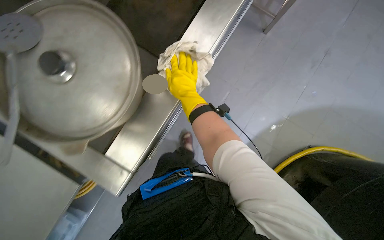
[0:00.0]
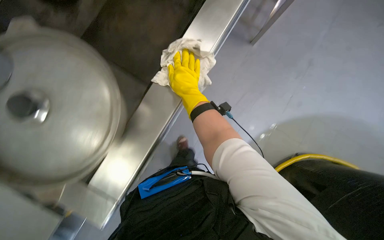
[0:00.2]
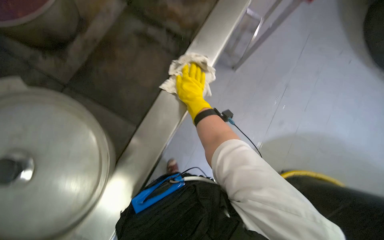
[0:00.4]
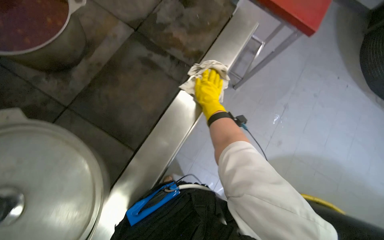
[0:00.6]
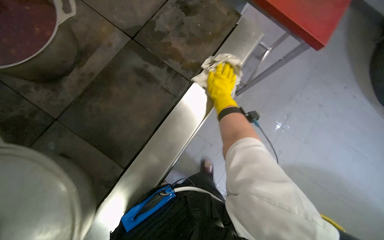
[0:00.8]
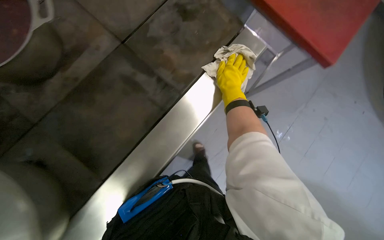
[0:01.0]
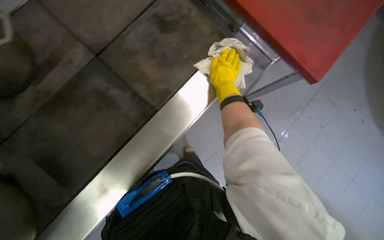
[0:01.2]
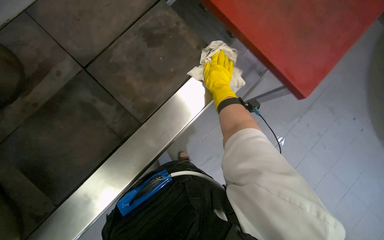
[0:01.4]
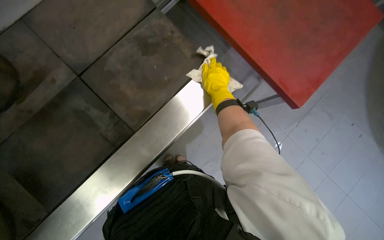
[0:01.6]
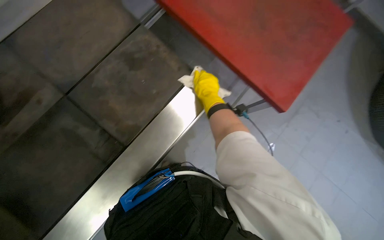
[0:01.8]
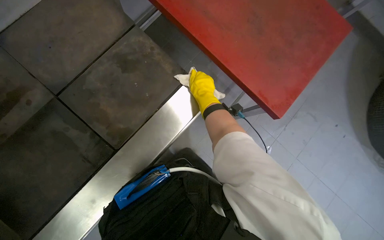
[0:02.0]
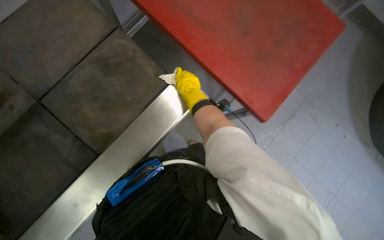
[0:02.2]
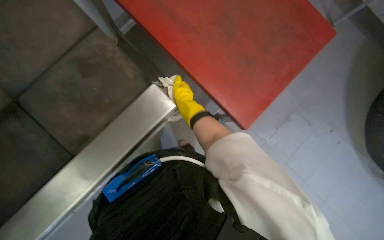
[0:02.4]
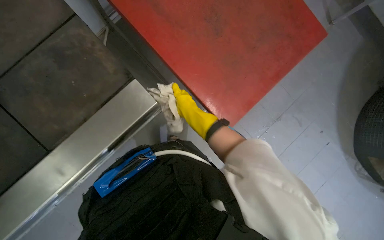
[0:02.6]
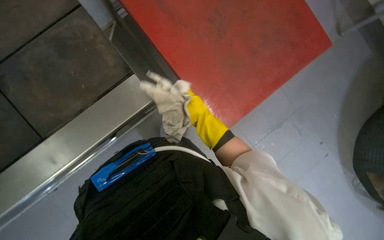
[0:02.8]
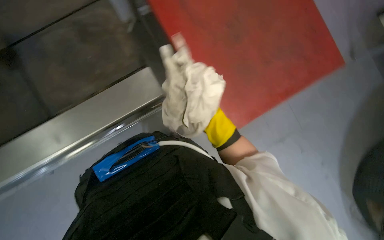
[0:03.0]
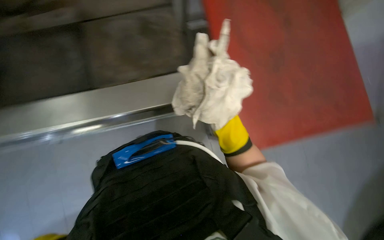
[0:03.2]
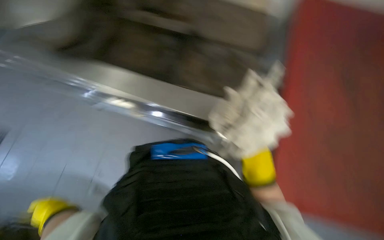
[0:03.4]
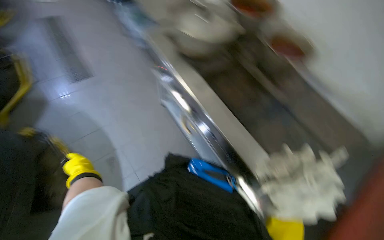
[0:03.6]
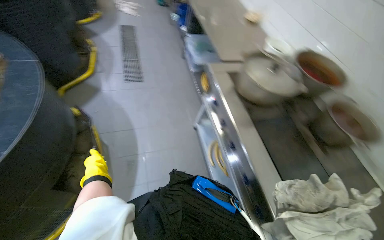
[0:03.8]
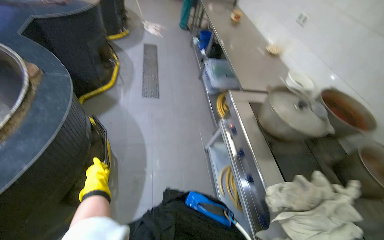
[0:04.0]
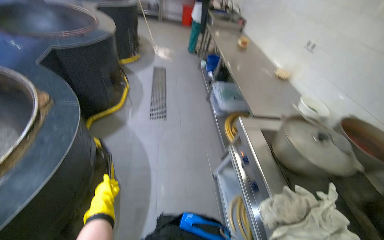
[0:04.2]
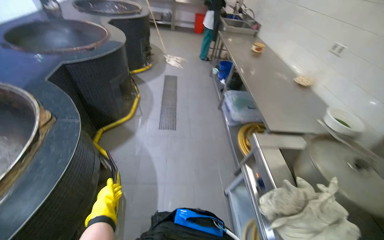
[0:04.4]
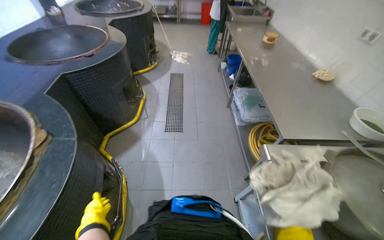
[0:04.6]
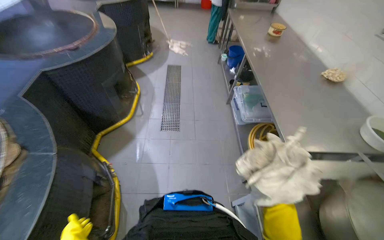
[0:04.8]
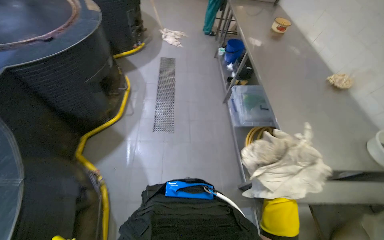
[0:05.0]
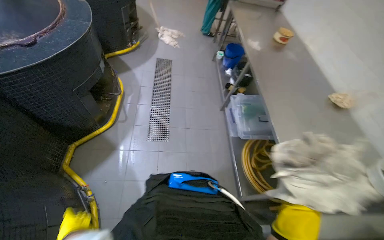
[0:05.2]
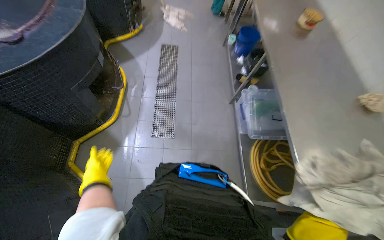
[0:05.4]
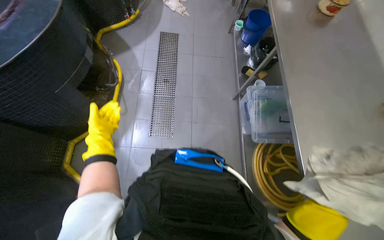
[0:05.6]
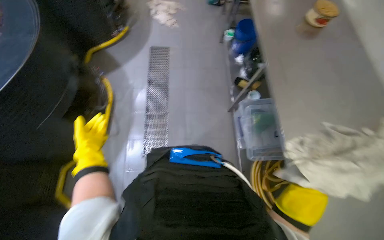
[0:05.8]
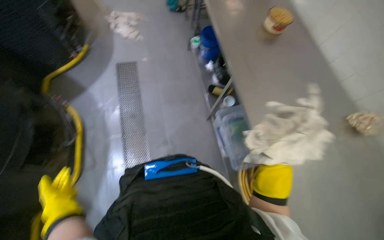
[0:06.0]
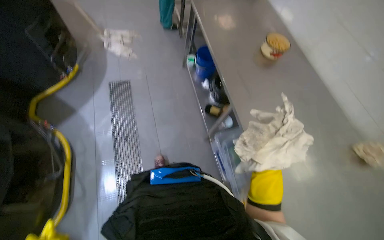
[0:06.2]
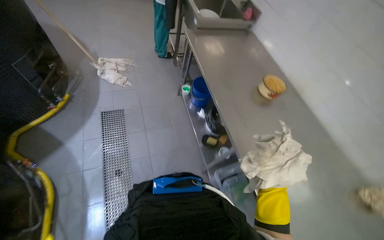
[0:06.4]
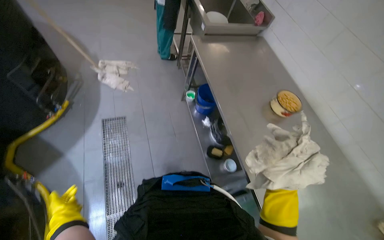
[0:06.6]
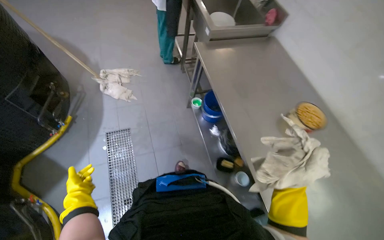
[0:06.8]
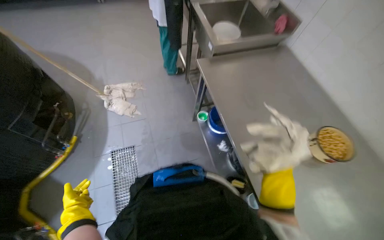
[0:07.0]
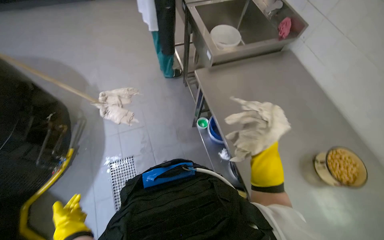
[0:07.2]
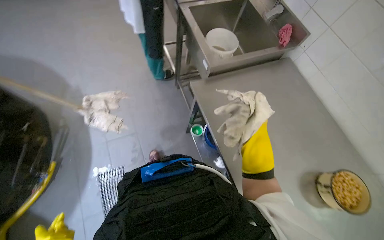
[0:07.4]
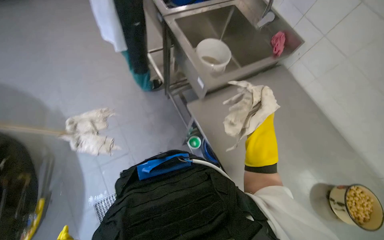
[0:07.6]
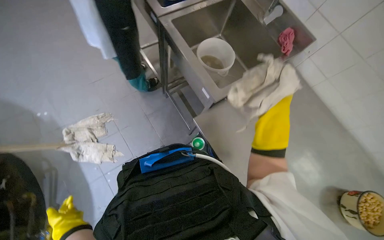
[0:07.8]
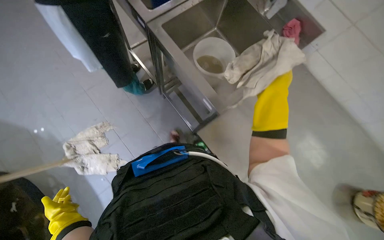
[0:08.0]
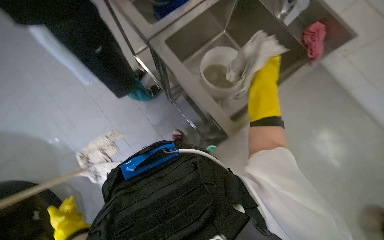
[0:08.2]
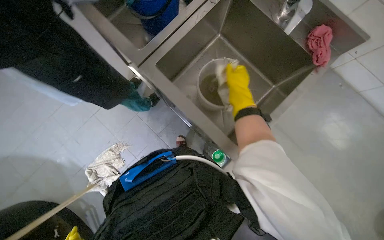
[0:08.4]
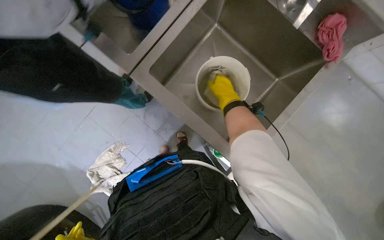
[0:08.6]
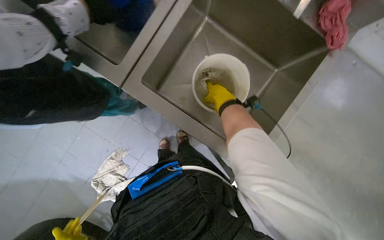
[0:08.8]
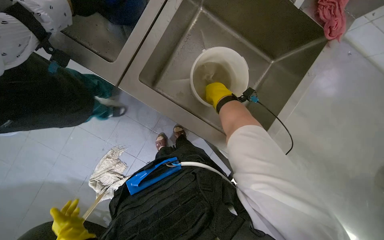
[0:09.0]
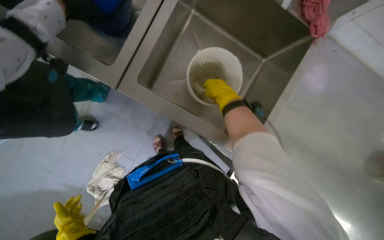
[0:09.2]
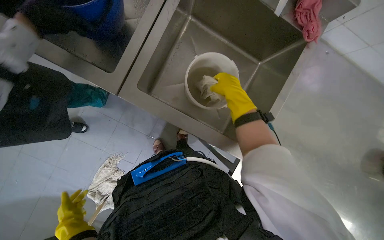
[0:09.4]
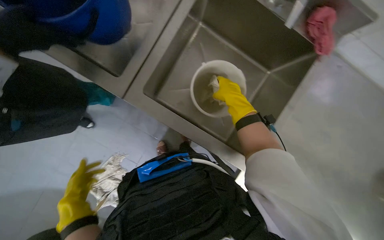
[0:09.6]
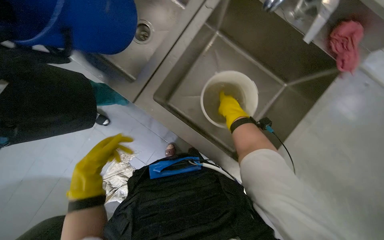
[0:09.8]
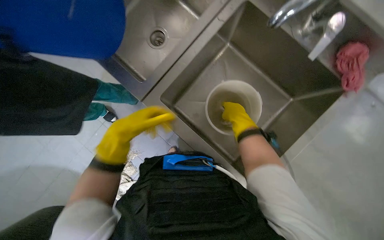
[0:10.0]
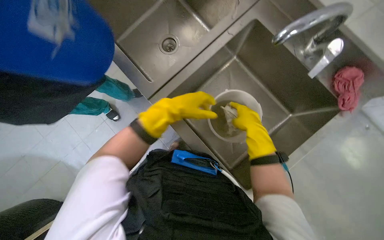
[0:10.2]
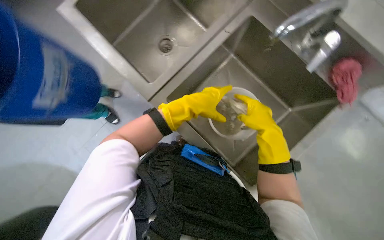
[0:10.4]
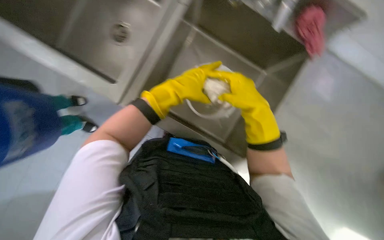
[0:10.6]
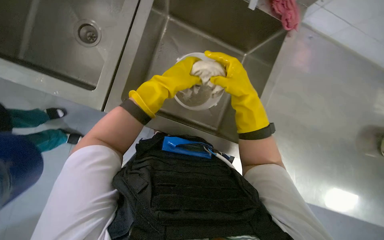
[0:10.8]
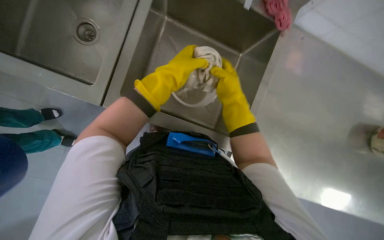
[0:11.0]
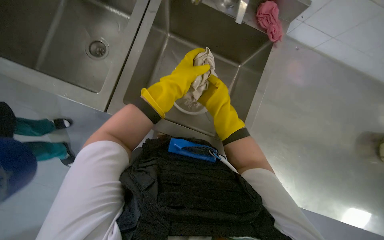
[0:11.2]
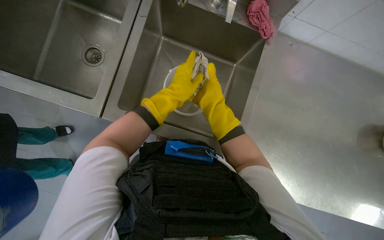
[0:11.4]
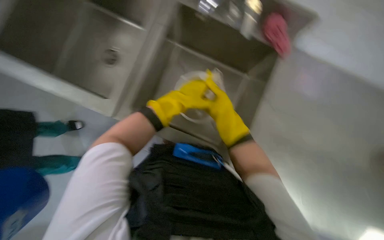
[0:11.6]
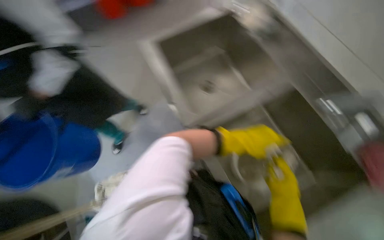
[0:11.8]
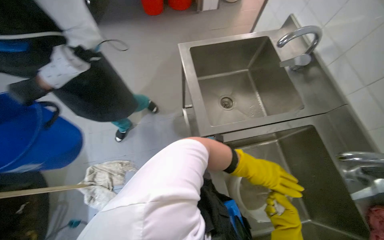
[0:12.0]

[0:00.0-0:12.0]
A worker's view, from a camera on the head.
Job: wiping surfaces.
The whole recording: Cleaning kitchen counter. The worker wipes the stainless steel kitchen counter, collects food scraps, and rinses the cleaning cloth.
0:00.0 to 0:01.6: The head travels approximately 50 cm.
0:01.6 to 0:03.0: The right hand travels to the right and farther from the camera by some 35 cm.
0:03.0 to 0:04.4: The wearer looks about 55 degrees further to the left. The camera pitches upward, by about 25 degrees.
0:04.4 to 0:06.0: The head travels about 1.5 m. The view tilts approximately 25 degrees downward.
0:06.0 to 0:07.6: The wearer moves approximately 1.5 m.
0:07.6 to 0:09.0: The camera travels roughly 70 cm. The view tilts approximately 25 degrees downward. The scene turns approximately 30 degrees counterclockwise in the picture.
0:09.0 to 0:10.4: The right hand shifts approximately 15 cm nearer to the camera.

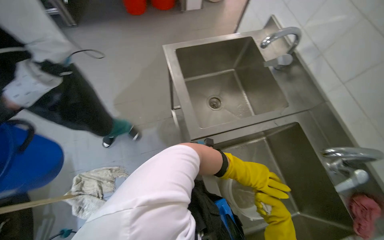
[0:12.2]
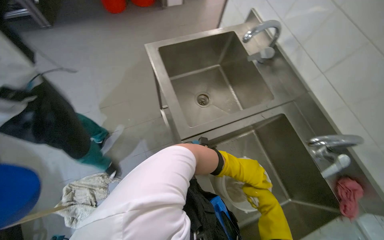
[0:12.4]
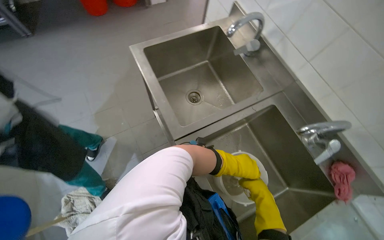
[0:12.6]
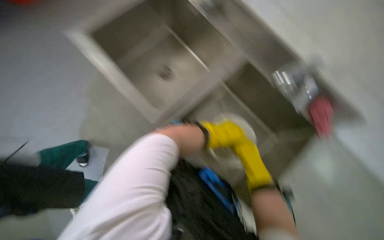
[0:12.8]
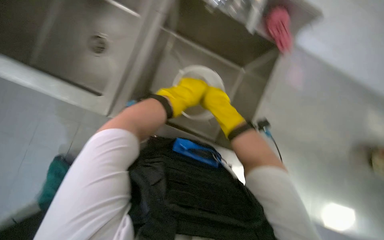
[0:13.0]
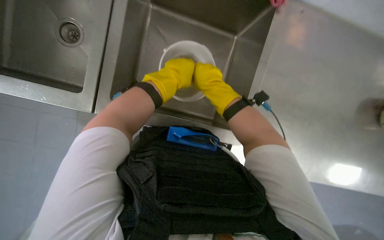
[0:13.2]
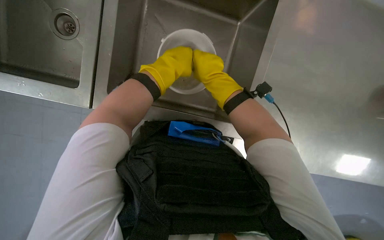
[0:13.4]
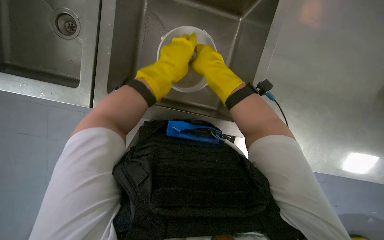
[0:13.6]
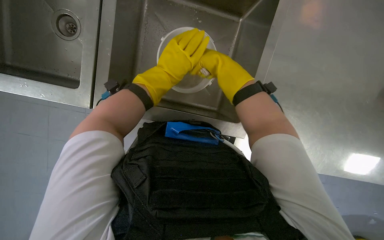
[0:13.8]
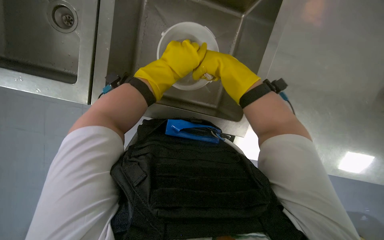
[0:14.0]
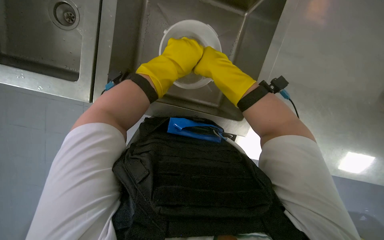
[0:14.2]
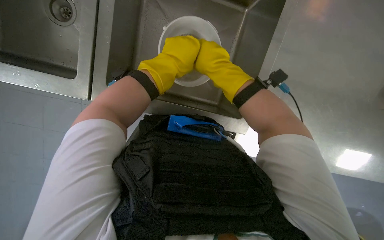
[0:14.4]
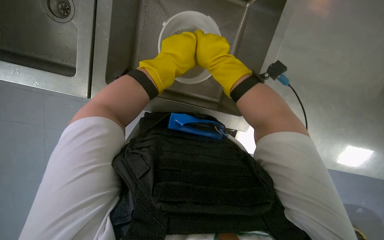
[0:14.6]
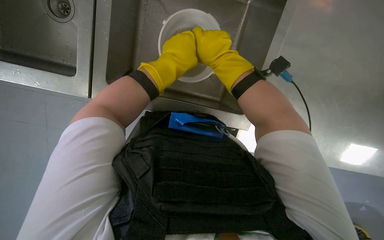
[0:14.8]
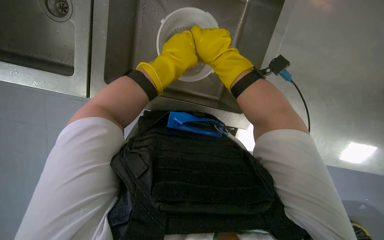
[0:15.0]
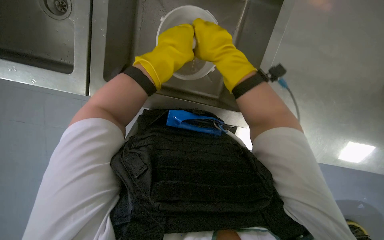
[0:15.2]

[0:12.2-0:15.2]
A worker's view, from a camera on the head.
Job: wiping surfaces.
The whole recording: Cleaning kitchen counter. The worker wipes the stainless steel kitchen counter, collects food scraps, and rinses the cleaning cloth.
0:12.2 to 0:13.8: The view tilts some 25 degrees downward. The scene rotates counterclockwise by roughly 40 degrees.
0:13.8 to 0:15.2: The hands make small movements and keep their place.

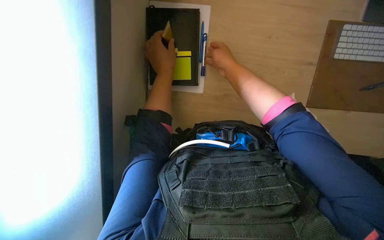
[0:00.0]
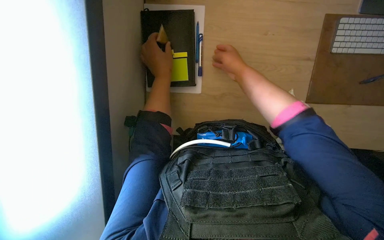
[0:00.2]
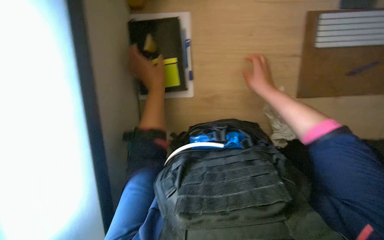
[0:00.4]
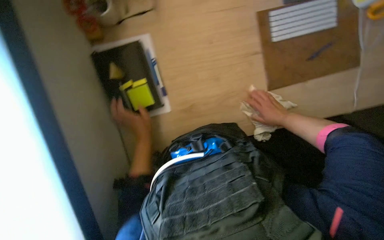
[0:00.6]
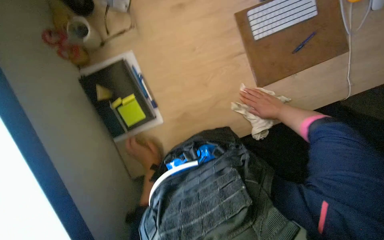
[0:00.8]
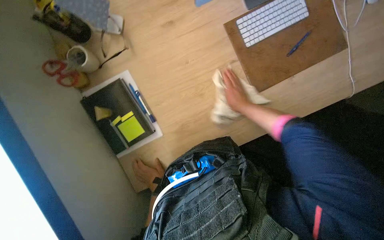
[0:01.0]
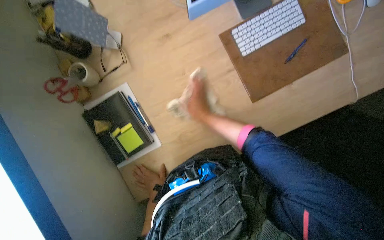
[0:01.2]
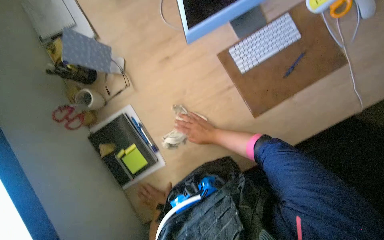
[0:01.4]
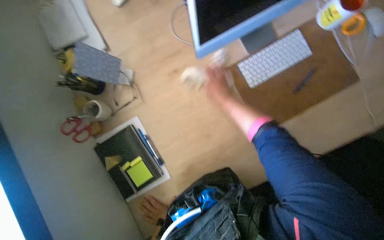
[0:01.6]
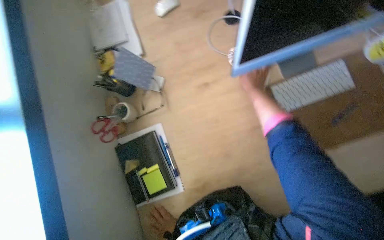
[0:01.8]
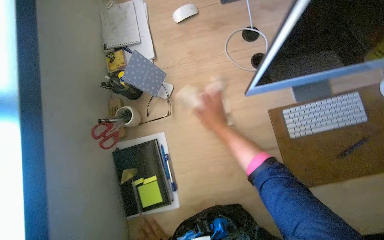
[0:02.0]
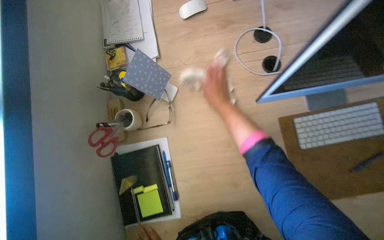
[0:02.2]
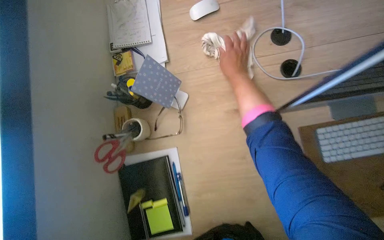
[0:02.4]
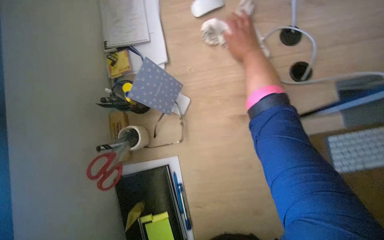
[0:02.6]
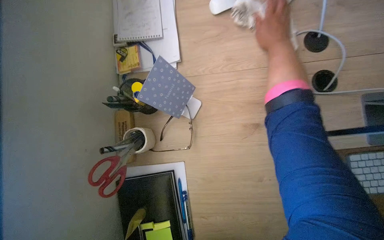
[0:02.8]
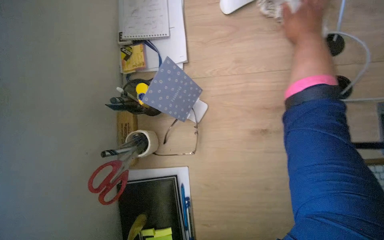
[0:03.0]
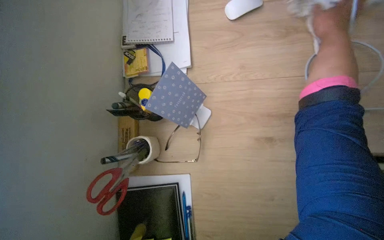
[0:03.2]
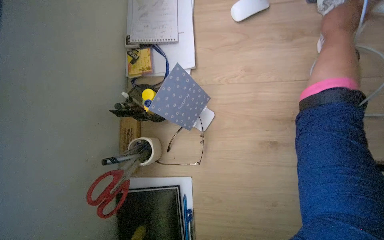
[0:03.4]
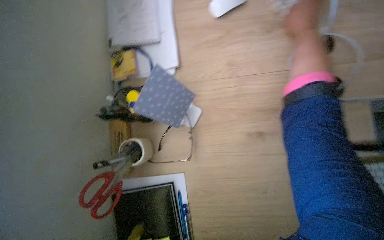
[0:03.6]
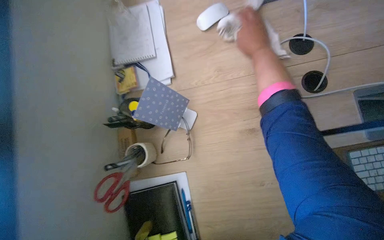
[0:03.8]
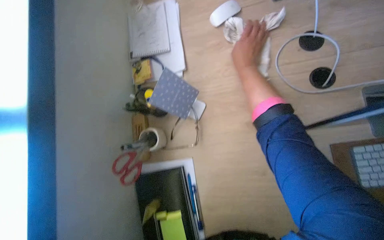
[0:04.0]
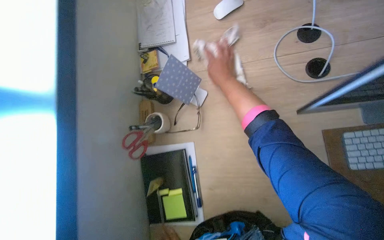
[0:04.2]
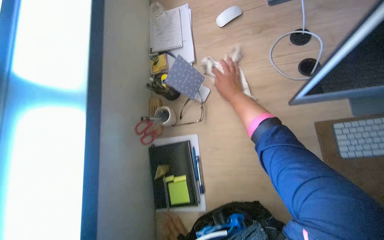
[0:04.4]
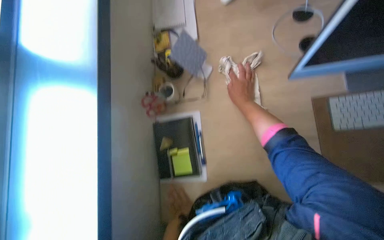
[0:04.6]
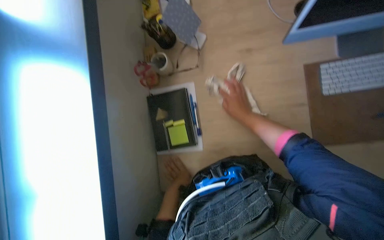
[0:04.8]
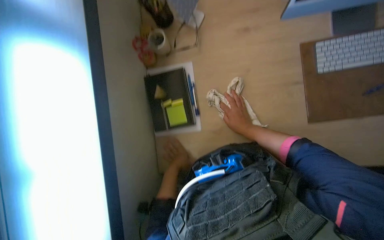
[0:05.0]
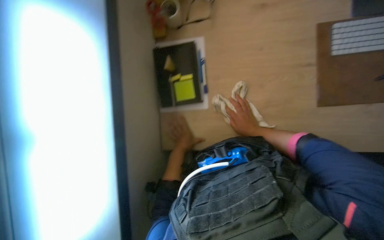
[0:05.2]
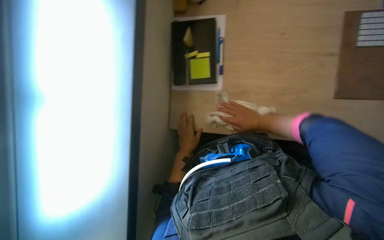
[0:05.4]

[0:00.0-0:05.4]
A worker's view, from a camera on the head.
Job: wiping surfaces.
The whole recording: Wiping office desks and monitors. The worker wipes the office desk surface and computer monitors with a cloth.
0:00.0 to 0:01.4: The view tips upward by approximately 15 degrees. The scene turns approximately 35 degrees counterclockwise in the picture. The left hand moves down the picture and farther from the camera, about 20 cm; the right hand moves about 40 cm to the right and comes back.
0:01.4 to 0:02.8: The right hand moves up the picture, approximately 60 cm.
0:02.8 to 0:04.0: The right hand goes approximately 10 cm to the left.
0:04.0 to 0:05.4: The right hand travels down the picture by roughly 60 cm.
